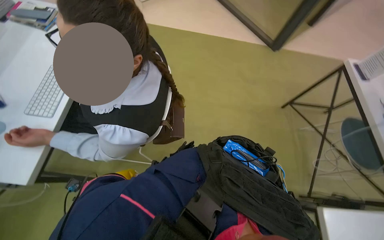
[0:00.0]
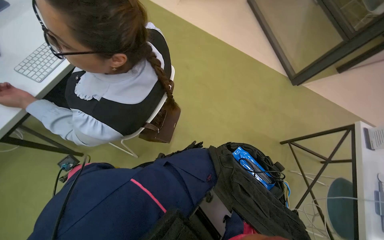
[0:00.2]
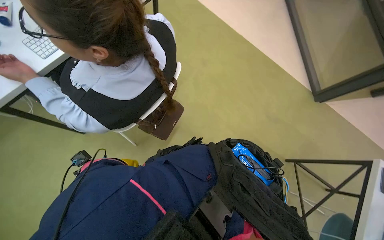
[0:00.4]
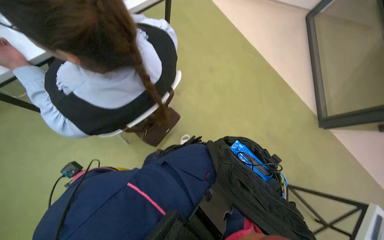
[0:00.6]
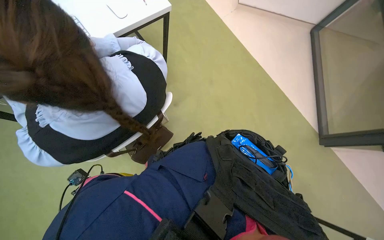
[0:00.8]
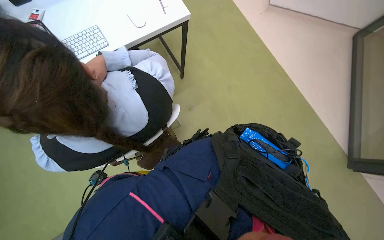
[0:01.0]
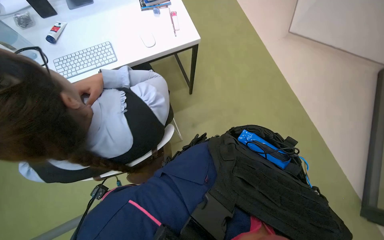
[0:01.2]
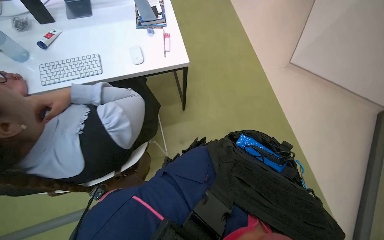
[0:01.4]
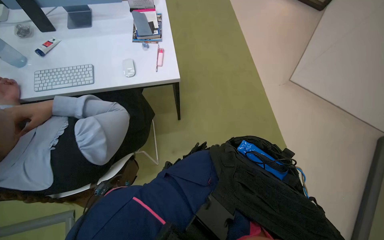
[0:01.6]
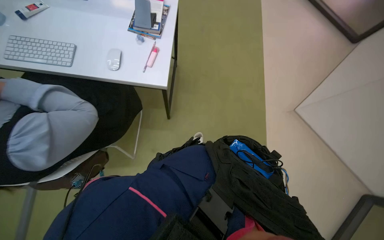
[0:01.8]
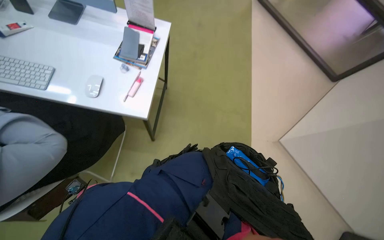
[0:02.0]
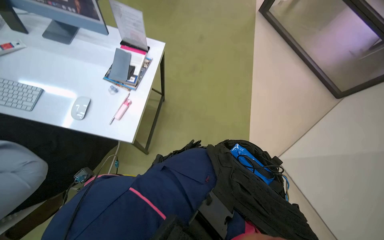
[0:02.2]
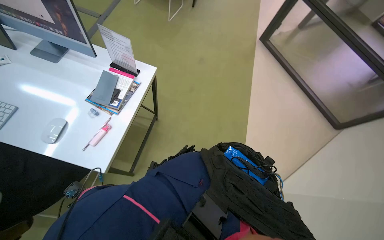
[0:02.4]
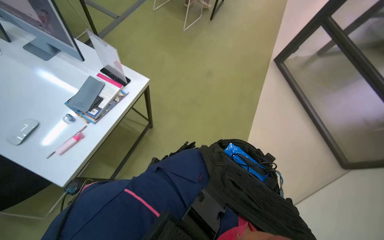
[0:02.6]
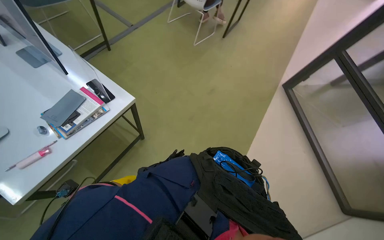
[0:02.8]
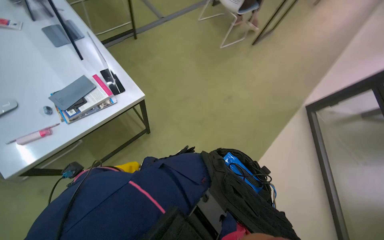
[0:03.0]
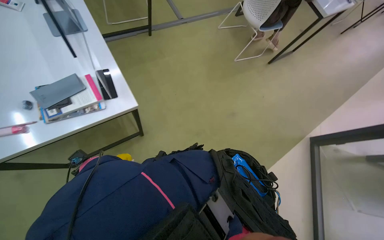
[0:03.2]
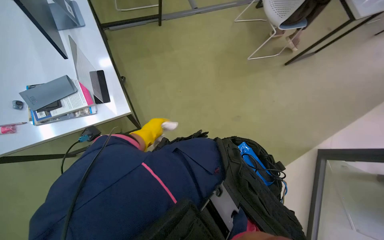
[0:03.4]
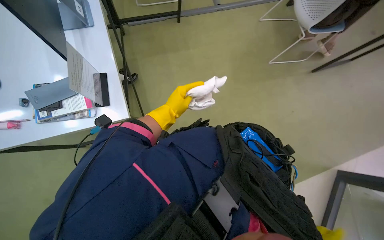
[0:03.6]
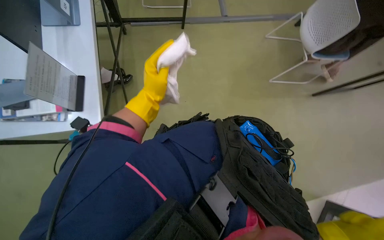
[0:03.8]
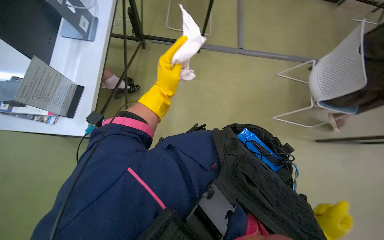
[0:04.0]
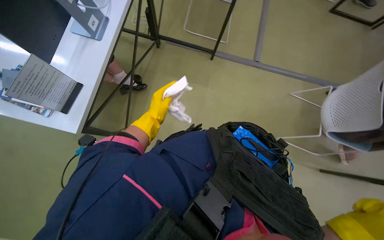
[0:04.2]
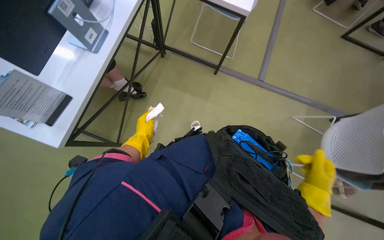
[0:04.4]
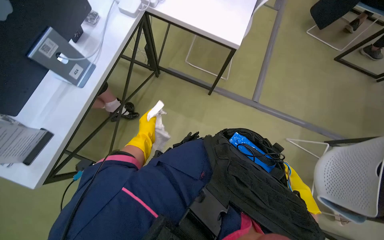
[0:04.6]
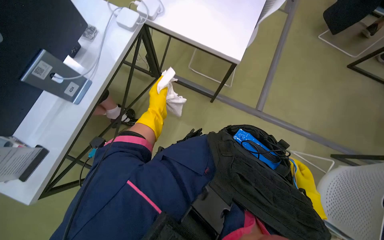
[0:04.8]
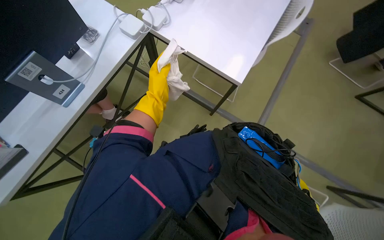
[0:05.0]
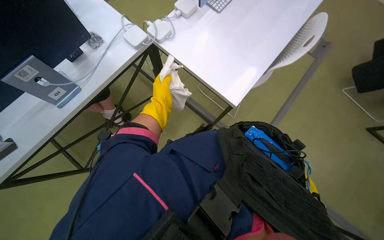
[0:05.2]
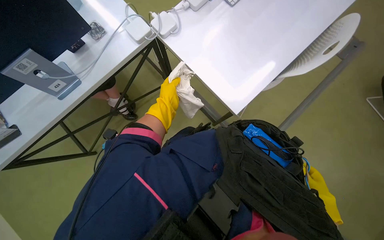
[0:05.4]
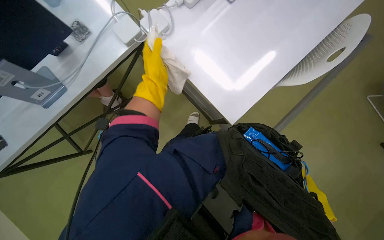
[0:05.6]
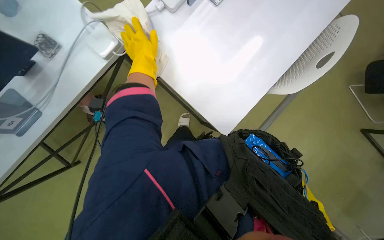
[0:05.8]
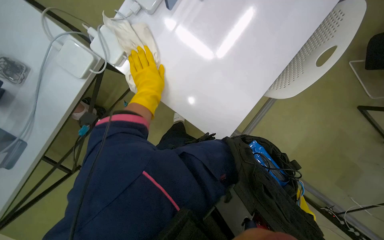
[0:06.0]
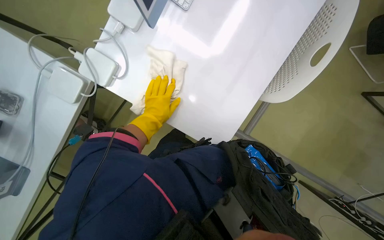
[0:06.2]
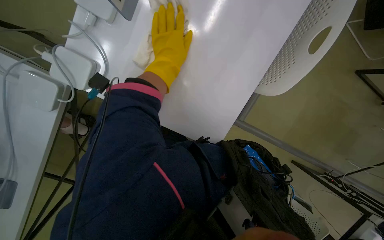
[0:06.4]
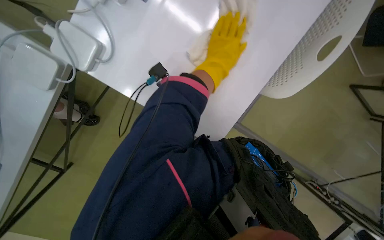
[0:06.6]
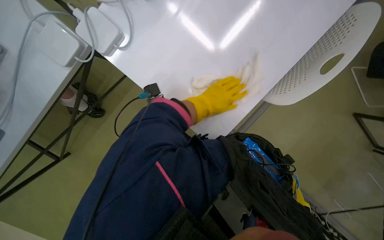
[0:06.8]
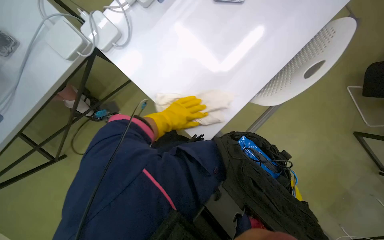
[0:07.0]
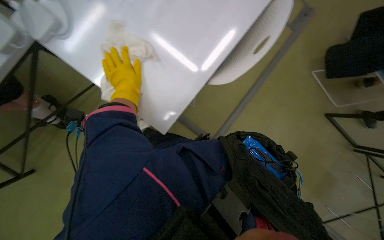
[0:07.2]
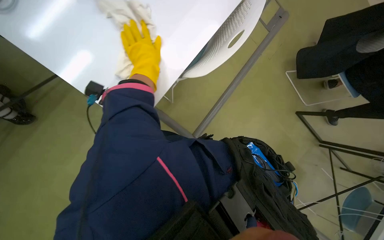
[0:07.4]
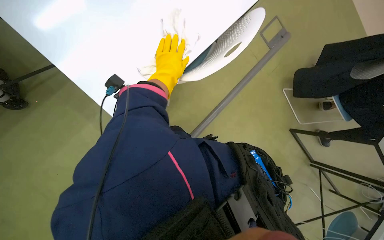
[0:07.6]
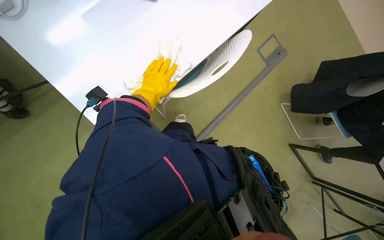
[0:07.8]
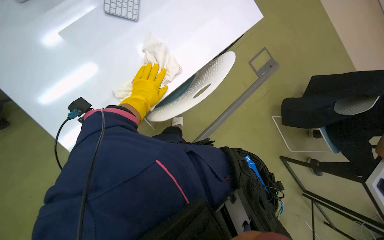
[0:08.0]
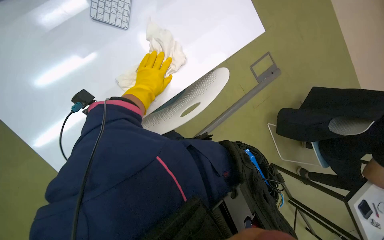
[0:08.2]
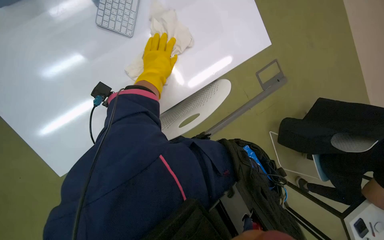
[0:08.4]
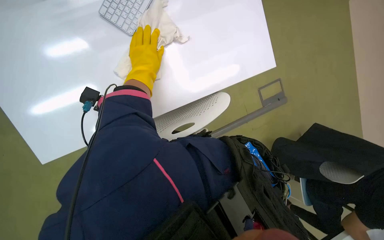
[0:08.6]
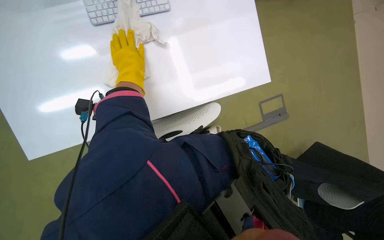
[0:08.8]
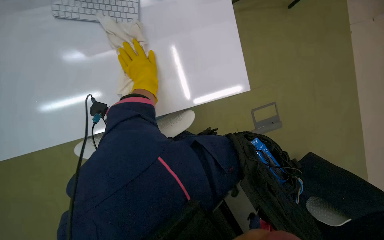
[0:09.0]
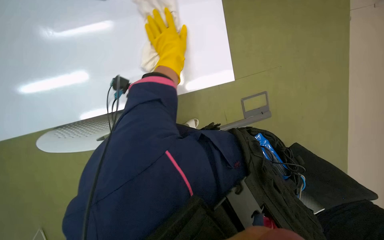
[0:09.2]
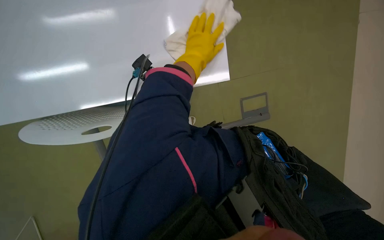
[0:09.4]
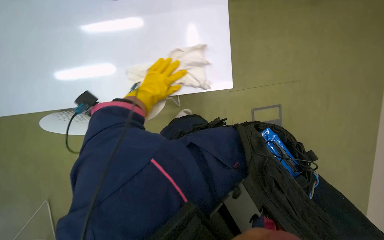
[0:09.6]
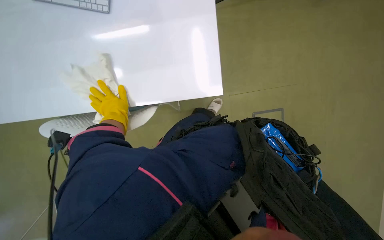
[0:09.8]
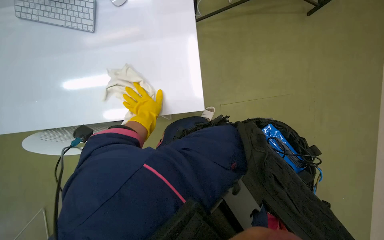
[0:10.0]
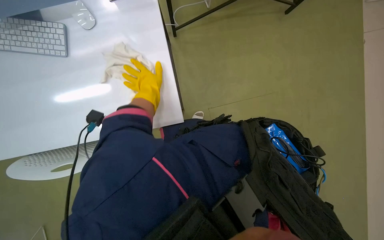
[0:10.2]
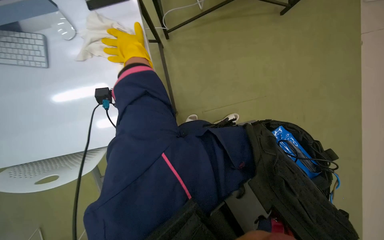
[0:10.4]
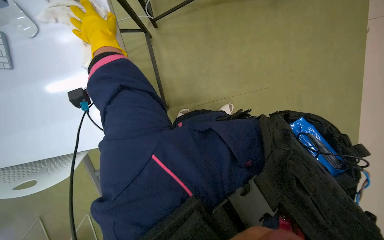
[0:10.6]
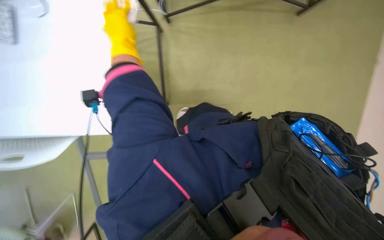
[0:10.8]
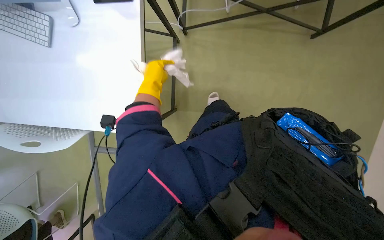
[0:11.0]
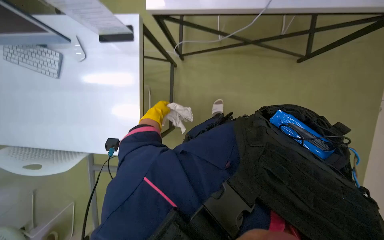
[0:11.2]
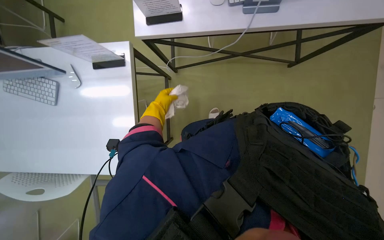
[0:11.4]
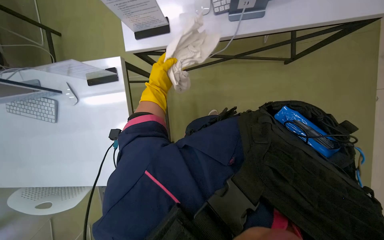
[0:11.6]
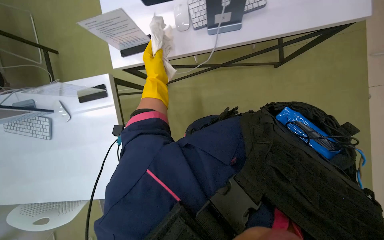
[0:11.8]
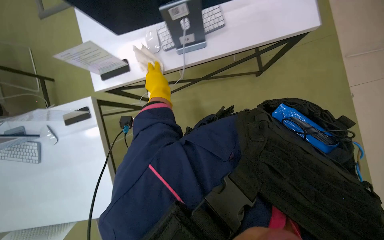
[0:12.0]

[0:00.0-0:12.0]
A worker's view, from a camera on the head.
Job: wiping surfaces.
The whole recording: Wiping office desks. The worker wipes down multiple office desks with a cloth.
0:00.0 to 0:01.6: The camera is carried approximately 80 cm. The wearer's head swings roughly 70 degrees to the left.
0:01.6 to 0:03.0: The camera travels about 1 m. The view tips upward by approximately 15 degrees. The scene rotates clockwise by approximately 55 degrees.
0:03.0 to 0:04.4: The camera travels about 80 cm. The wearer's head swings roughly 65 degrees to the left.
0:04.4 to 0:06.0: The camera is carried approximately 80 cm. The wearer's head swings some 25 degrees to the left.
0:07.6 to 0:09.0: Everything in view rotates some 25 degrees clockwise.
0:09.0 to 0:10.4: The left hand moves left and right over approximately 25 cm, changing direction 2 times.
0:10.4 to 0:12.0: The left hand swings nearer and farther, some 25 cm each way, with 2 reversals.

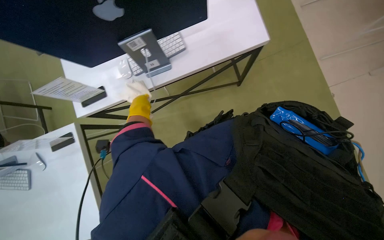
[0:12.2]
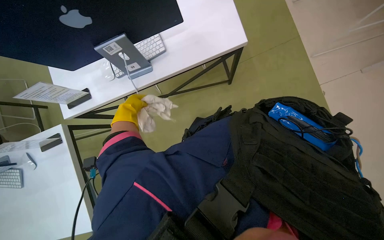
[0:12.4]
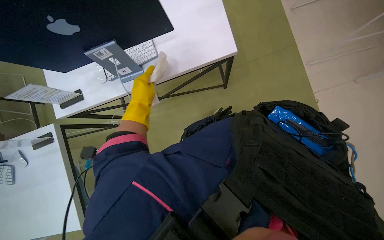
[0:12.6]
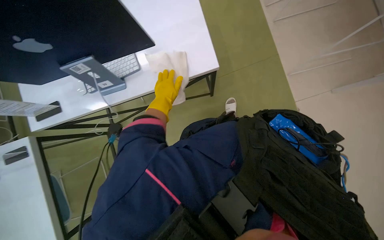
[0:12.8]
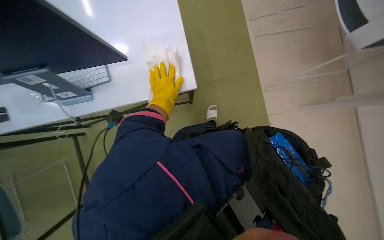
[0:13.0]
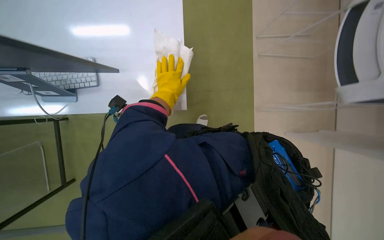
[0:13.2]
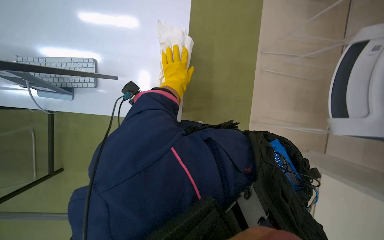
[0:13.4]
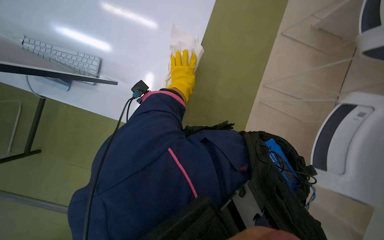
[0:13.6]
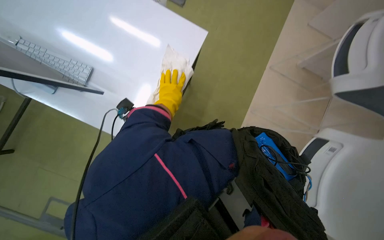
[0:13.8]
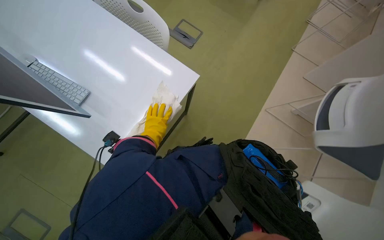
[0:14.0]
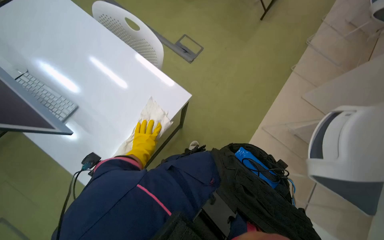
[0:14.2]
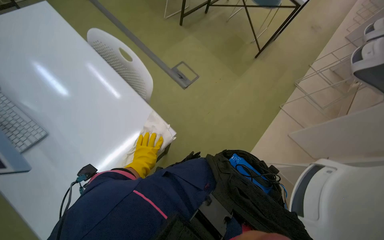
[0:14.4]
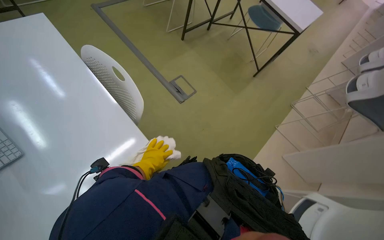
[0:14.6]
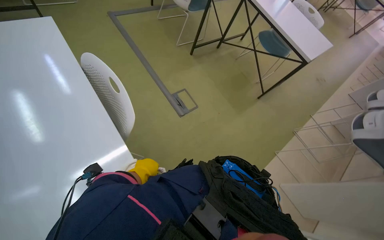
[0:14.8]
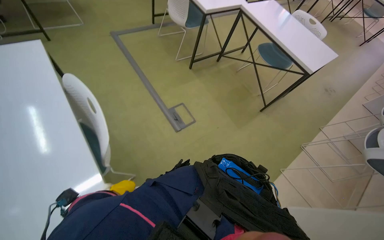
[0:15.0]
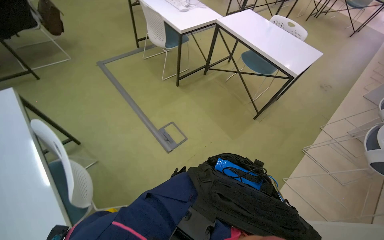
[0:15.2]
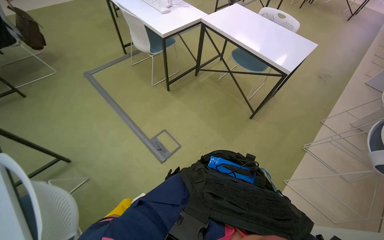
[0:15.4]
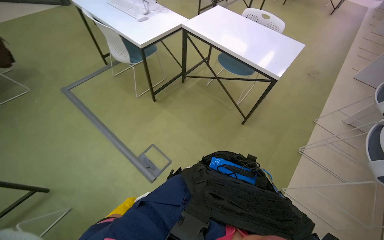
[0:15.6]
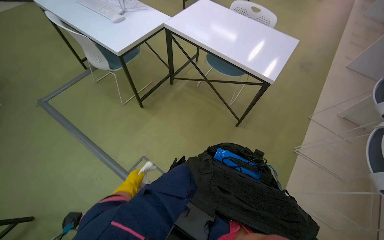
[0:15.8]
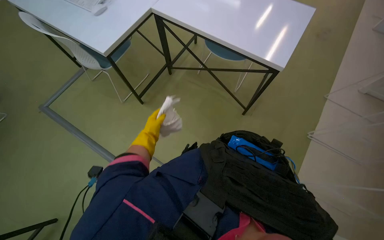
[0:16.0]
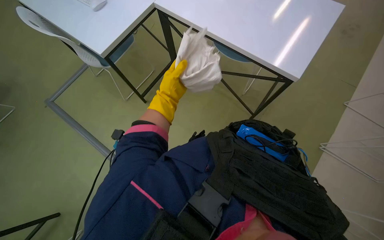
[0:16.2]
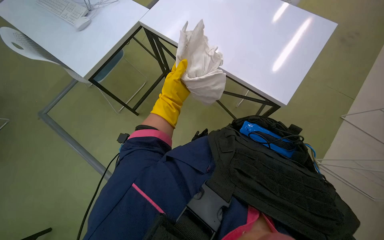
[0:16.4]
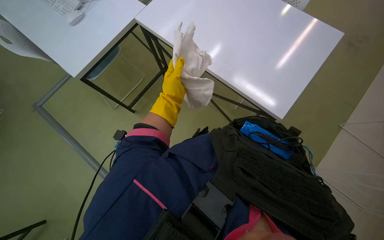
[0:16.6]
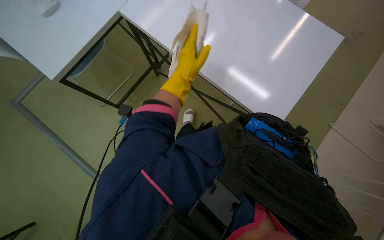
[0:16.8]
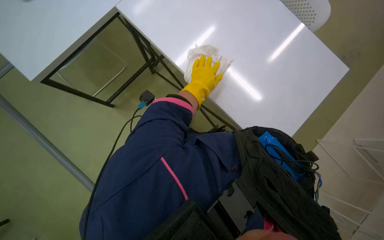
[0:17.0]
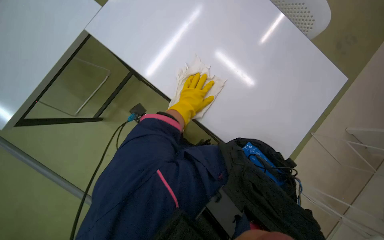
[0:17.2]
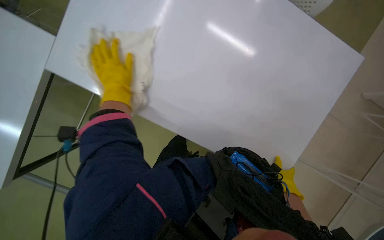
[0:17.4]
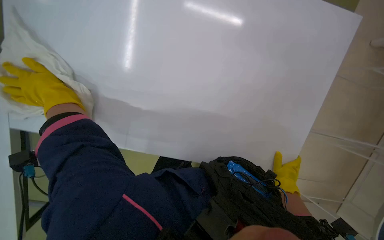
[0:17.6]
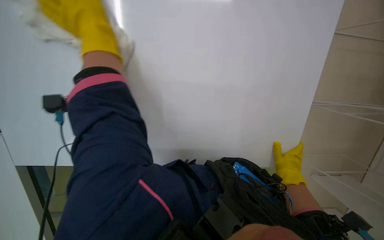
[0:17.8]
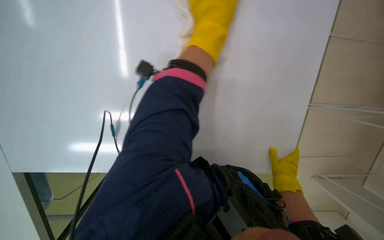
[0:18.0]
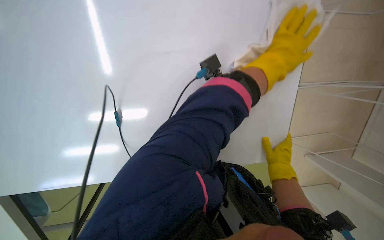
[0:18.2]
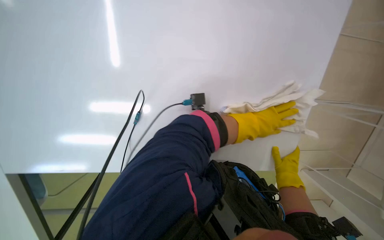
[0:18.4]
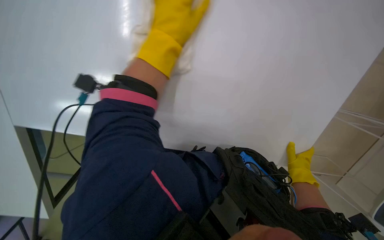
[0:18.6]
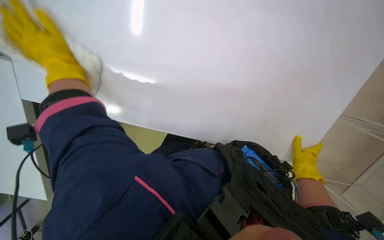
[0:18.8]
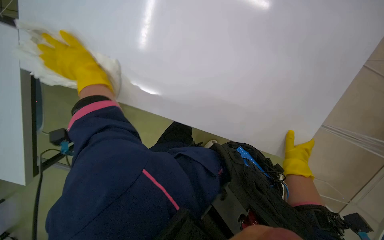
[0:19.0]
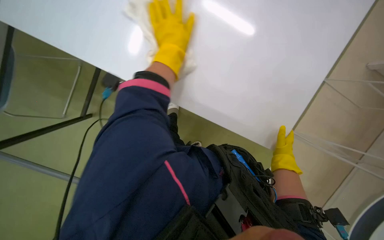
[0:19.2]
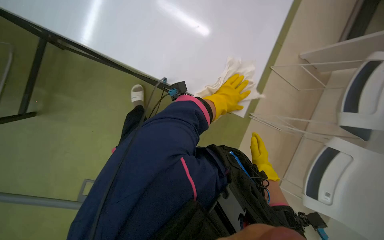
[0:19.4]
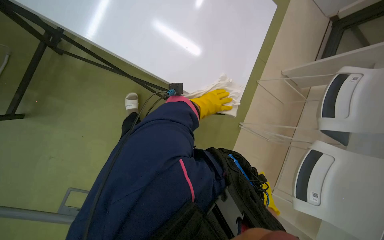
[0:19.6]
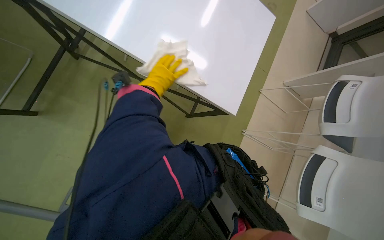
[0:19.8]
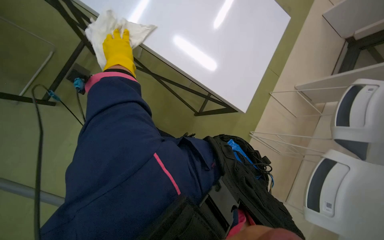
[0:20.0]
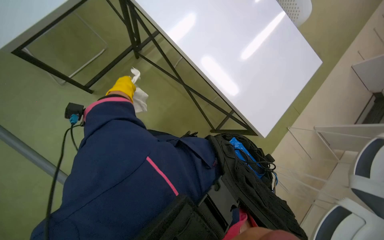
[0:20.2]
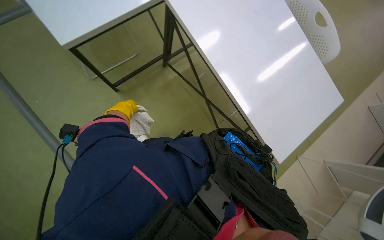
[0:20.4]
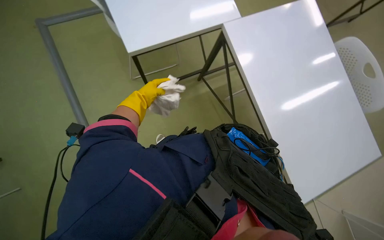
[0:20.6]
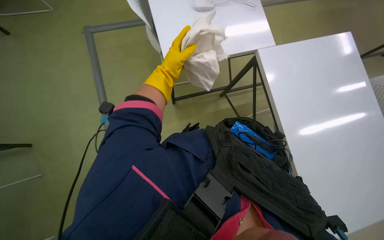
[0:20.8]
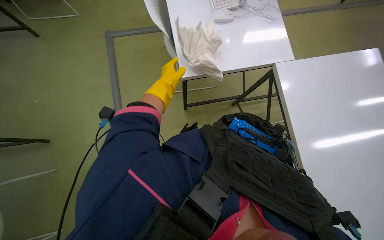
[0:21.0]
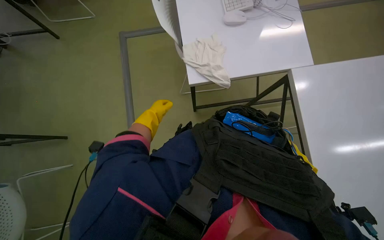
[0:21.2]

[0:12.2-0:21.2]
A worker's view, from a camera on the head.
Job: wiping surfaces.
The whole recording: Wiping office desks. The worker wipes down multiple office desks with a cloth.
0:12.2 to 0:13.8: The wearer moves roughly 40 cm.
0:13.8 to 0:15.2: The wearer moves some 70 cm. The view tips upward by roughly 35 degrees.
0:15.2 to 0:16.6: The head travels about 90 cm.
0:16.6 to 0:18.2: The camera is aimed about 15 degrees further to the right. The view tips upward by approximately 25 degrees.
0:19.8 to 0:21.2: The wearer looks approximately 35 degrees further to the left. The wearer looks about 20 degrees further upward.
